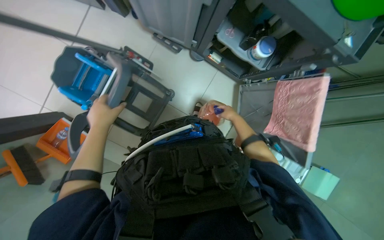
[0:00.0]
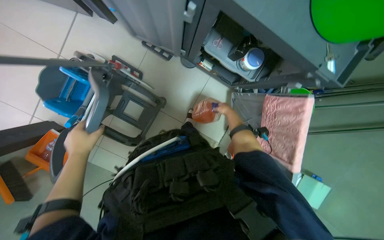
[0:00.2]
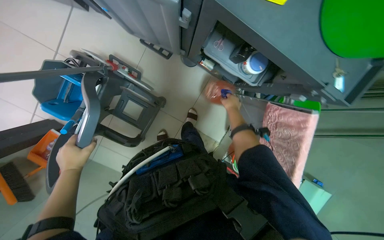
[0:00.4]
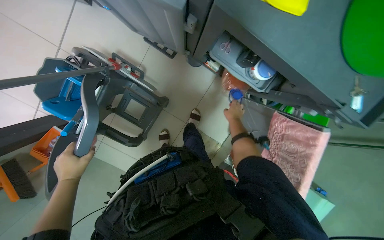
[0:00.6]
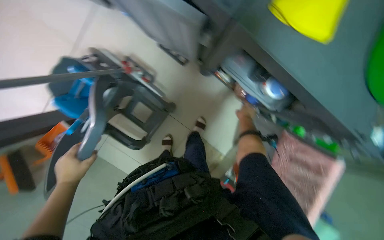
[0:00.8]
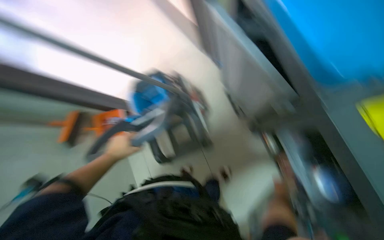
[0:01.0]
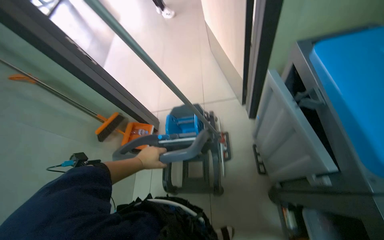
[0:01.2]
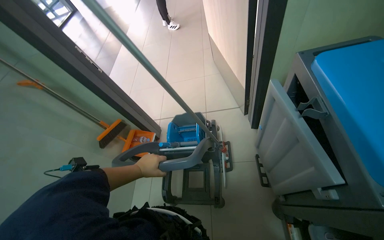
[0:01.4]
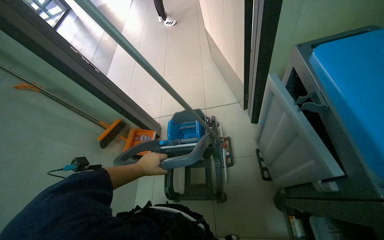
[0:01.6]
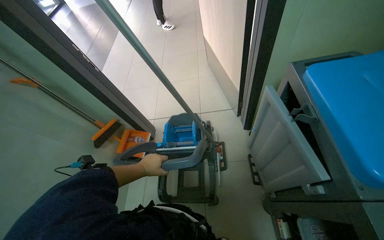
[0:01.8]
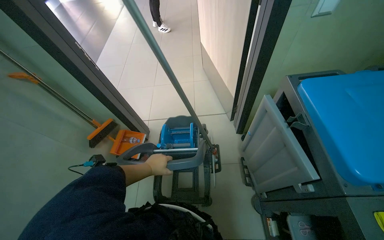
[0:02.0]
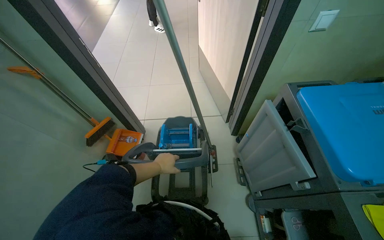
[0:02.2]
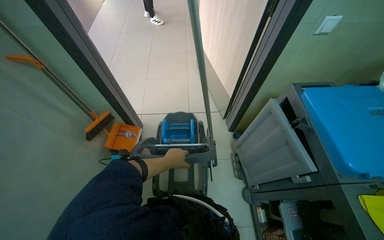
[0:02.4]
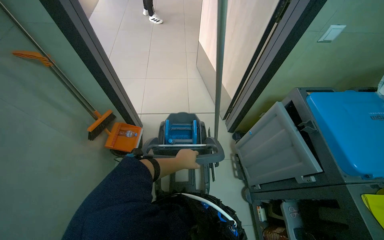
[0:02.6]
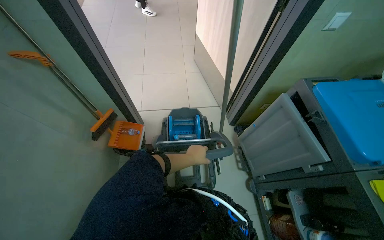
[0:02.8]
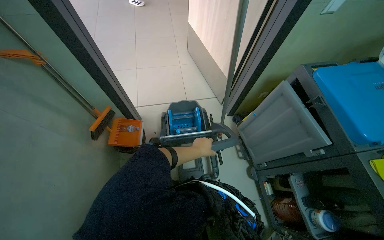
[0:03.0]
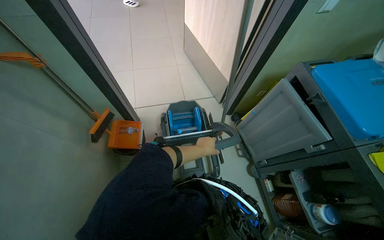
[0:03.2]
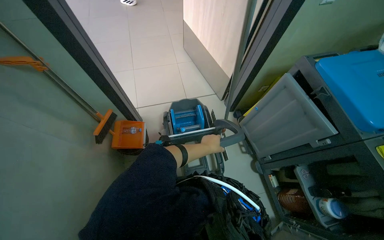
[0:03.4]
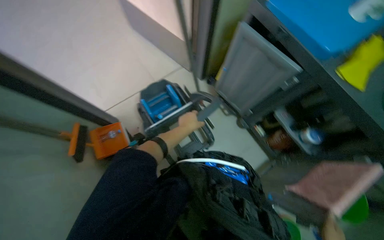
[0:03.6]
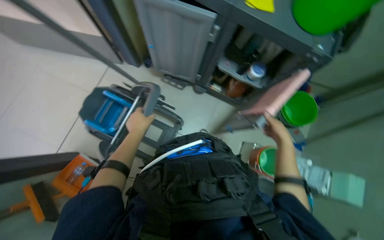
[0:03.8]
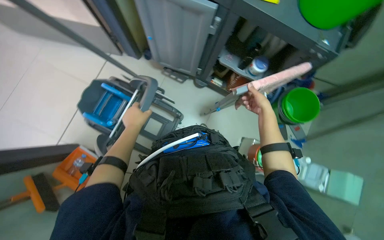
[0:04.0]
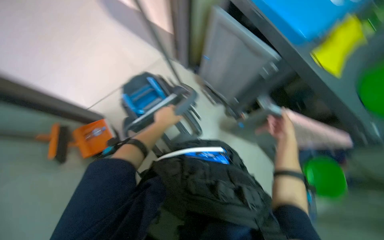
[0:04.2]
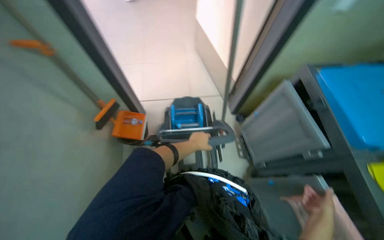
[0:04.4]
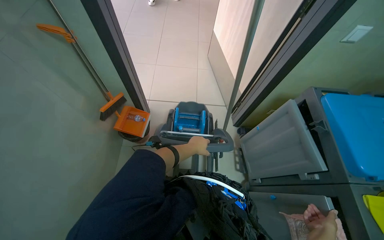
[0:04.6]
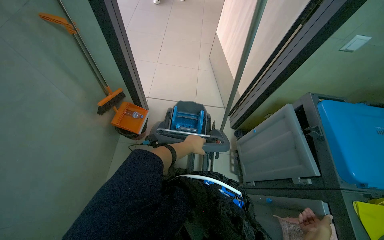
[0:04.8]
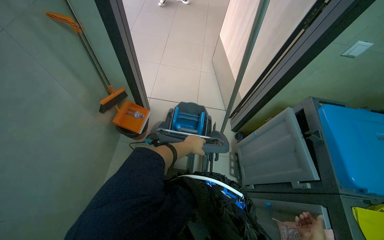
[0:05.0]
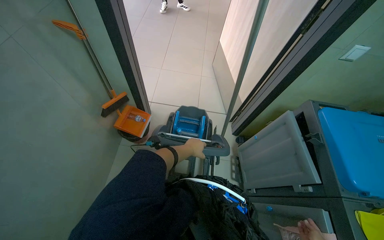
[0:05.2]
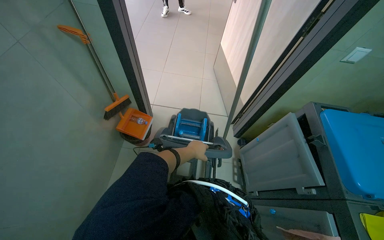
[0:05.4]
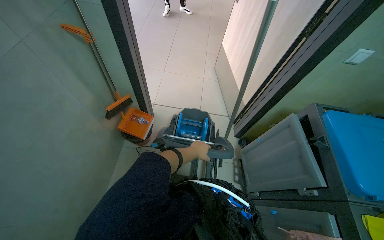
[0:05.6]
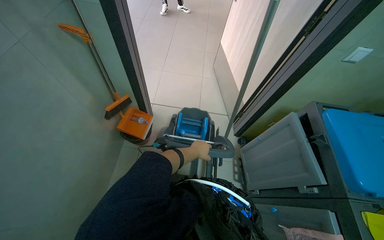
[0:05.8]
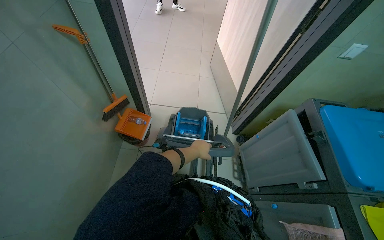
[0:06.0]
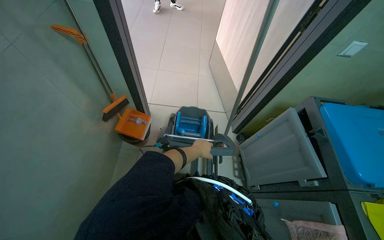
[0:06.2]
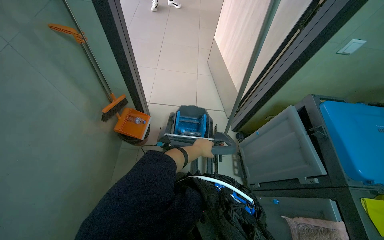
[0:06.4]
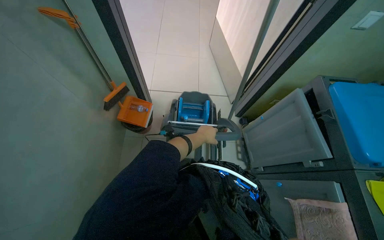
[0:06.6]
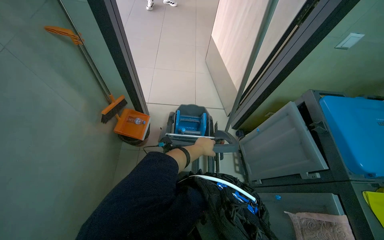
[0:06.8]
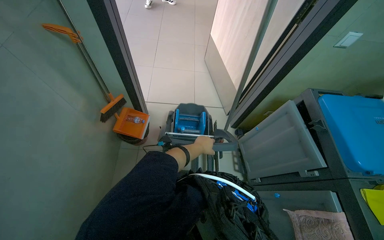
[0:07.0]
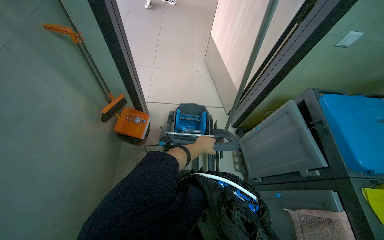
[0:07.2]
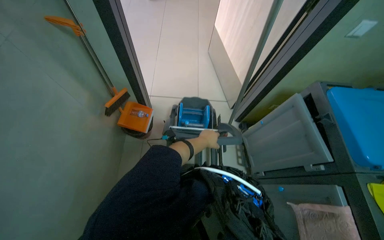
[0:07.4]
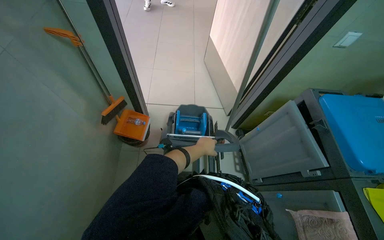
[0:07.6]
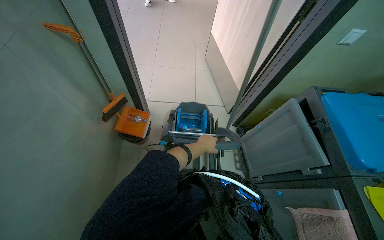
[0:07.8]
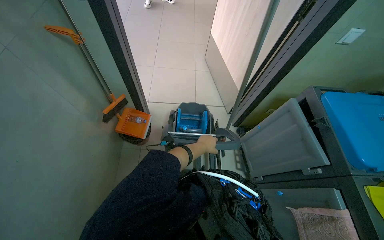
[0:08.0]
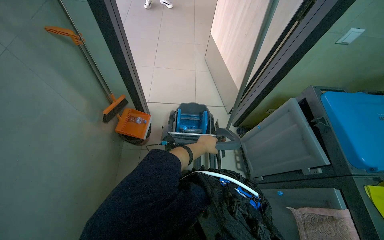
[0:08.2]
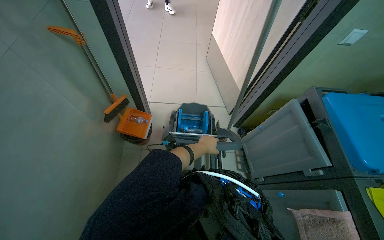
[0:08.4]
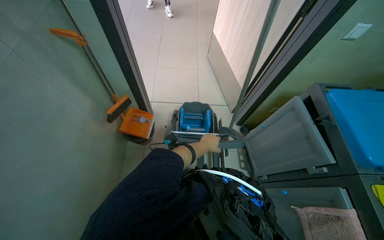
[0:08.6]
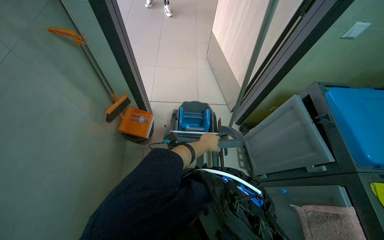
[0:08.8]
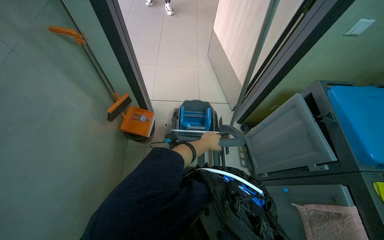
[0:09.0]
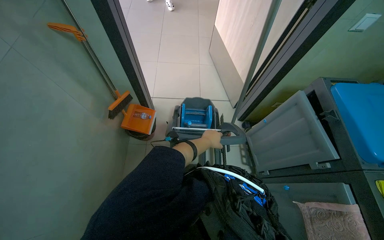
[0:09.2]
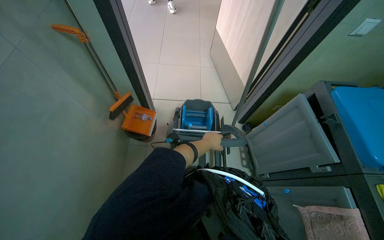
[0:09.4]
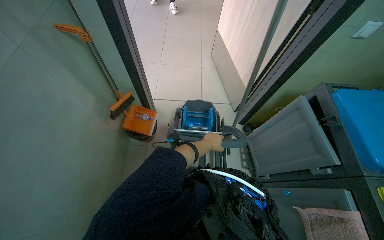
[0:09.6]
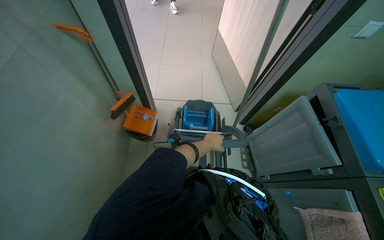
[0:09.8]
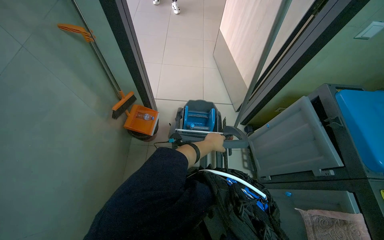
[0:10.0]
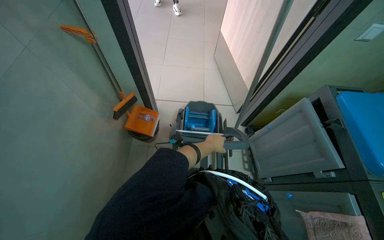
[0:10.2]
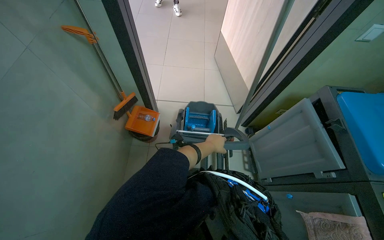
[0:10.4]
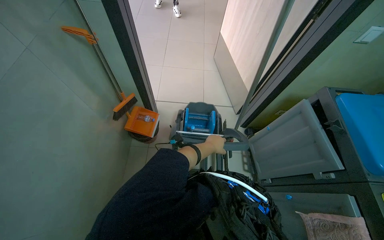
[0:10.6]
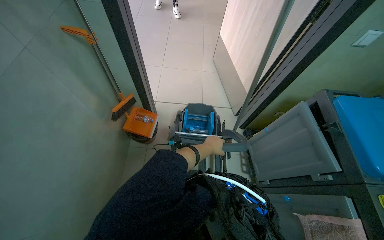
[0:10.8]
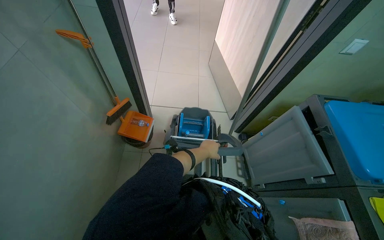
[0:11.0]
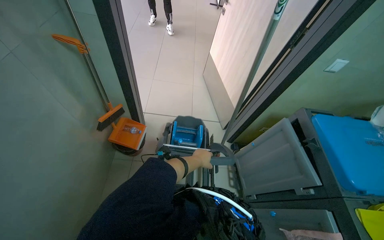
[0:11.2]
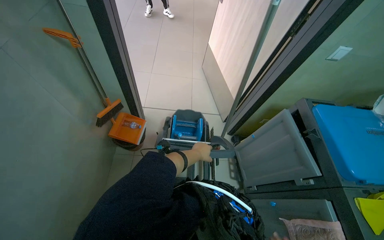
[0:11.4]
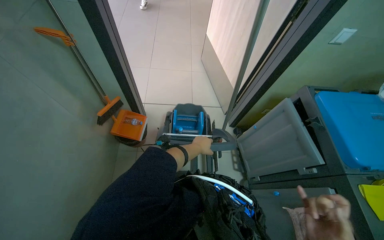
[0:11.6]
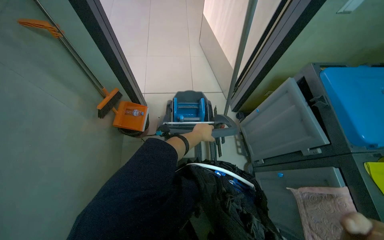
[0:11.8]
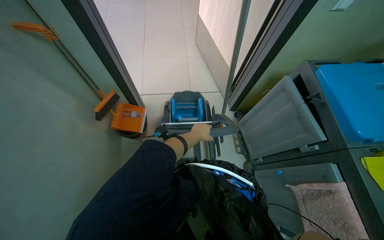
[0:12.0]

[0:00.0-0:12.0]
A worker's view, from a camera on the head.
Job: preparing cleaning supplies.
The whole recording: Preparing cleaning equipment. The worker pours cleaning solution into a container and adjusts the mop handle on the cleaning cart.
0:00.0 to 0:01.6: The wearer looks some 50 degrees further to the left. The camera pitches upward, by approximately 25 degrees.
0:01.6 to 0:03.0: The camera travels to the left, roughly 50 cm. The view pans to the right by approximately 20 degrees.

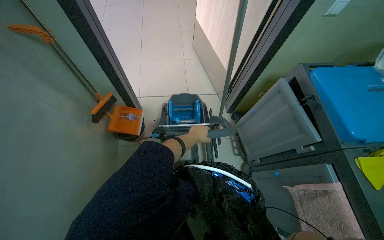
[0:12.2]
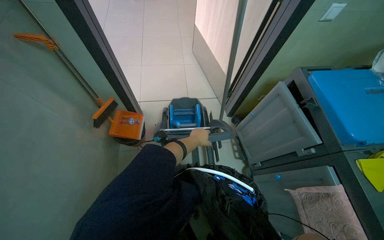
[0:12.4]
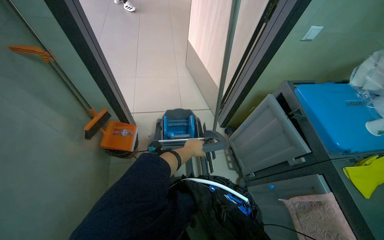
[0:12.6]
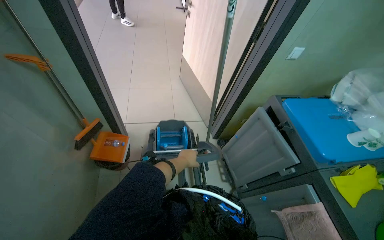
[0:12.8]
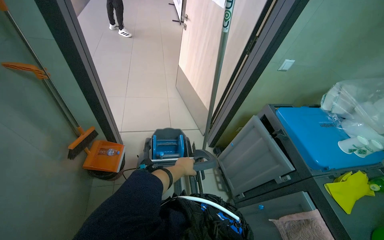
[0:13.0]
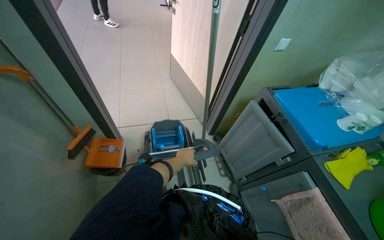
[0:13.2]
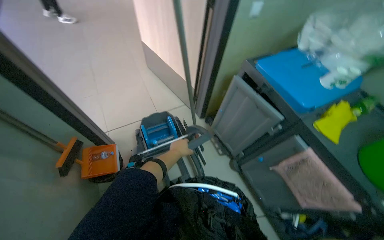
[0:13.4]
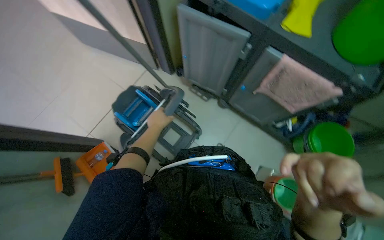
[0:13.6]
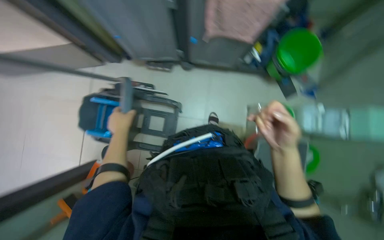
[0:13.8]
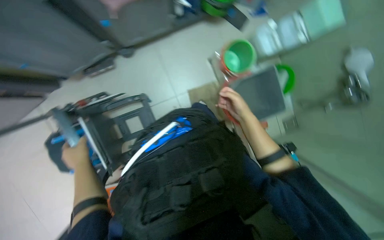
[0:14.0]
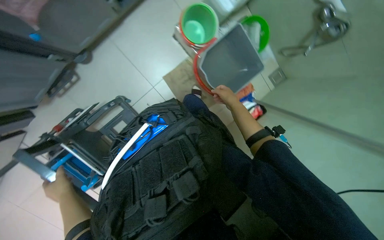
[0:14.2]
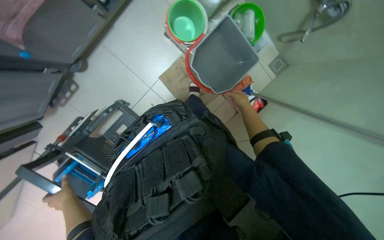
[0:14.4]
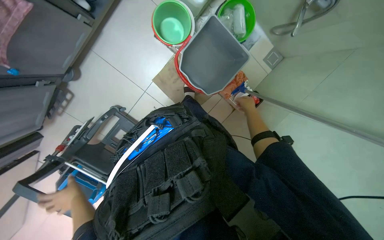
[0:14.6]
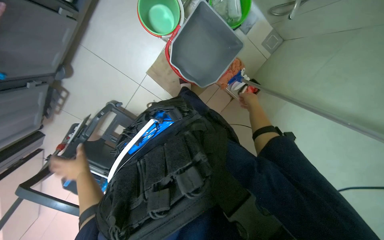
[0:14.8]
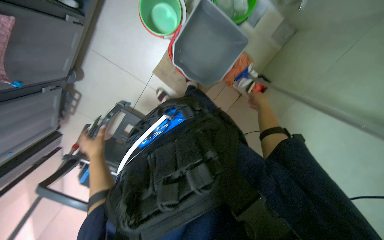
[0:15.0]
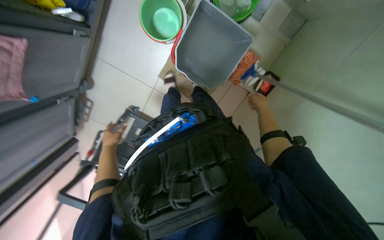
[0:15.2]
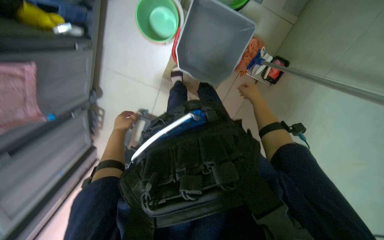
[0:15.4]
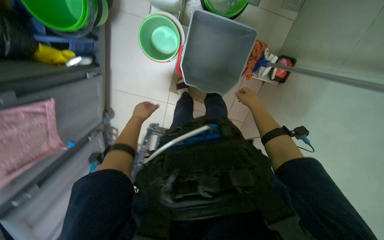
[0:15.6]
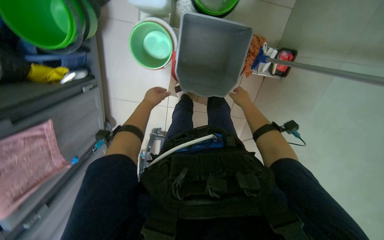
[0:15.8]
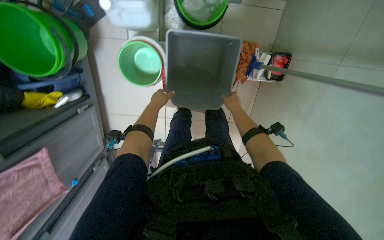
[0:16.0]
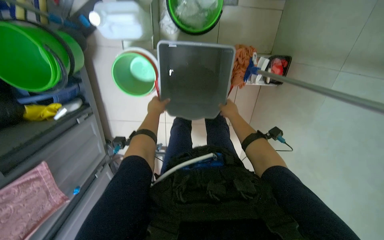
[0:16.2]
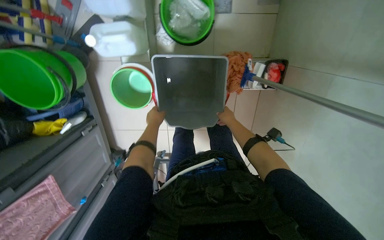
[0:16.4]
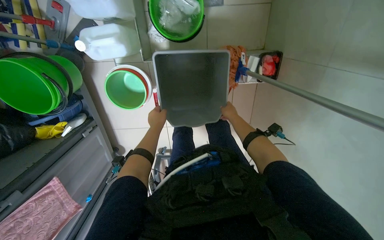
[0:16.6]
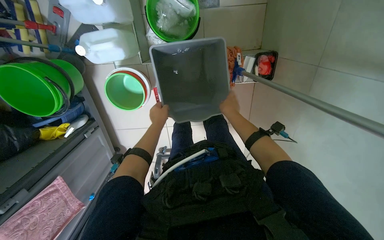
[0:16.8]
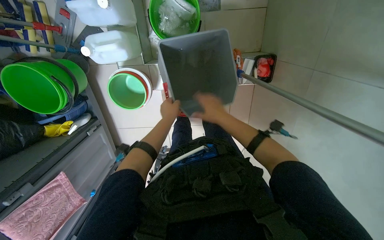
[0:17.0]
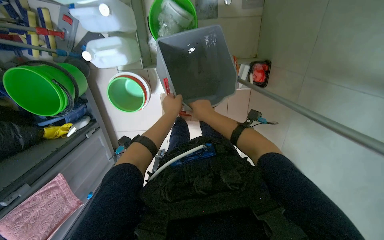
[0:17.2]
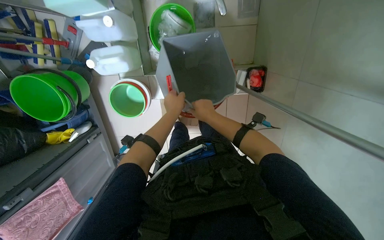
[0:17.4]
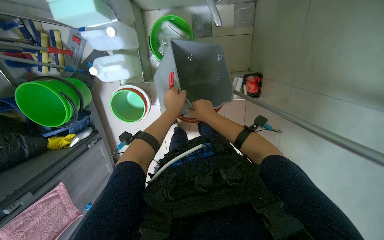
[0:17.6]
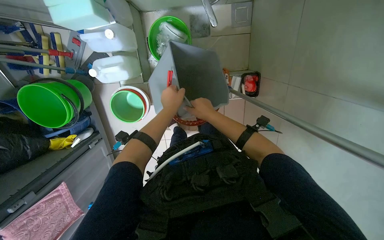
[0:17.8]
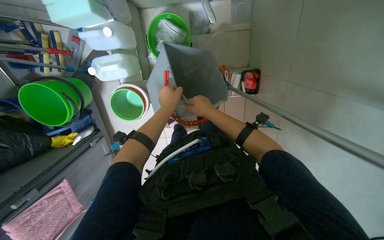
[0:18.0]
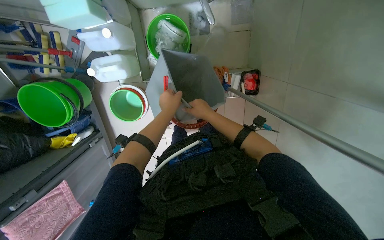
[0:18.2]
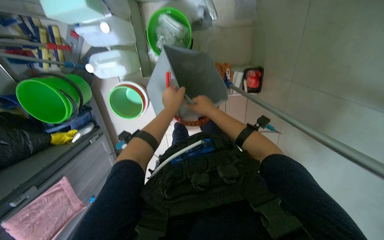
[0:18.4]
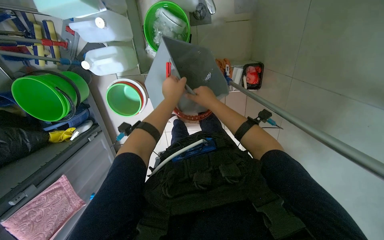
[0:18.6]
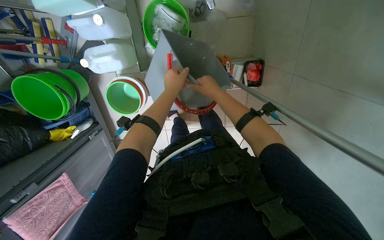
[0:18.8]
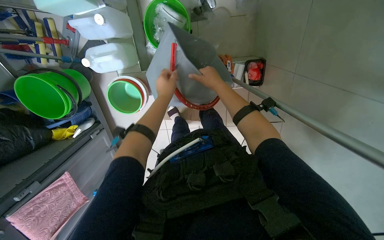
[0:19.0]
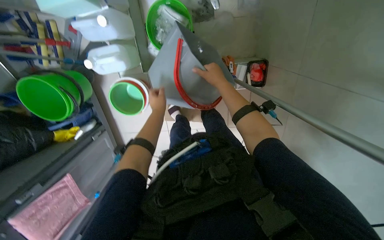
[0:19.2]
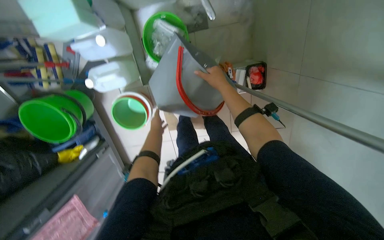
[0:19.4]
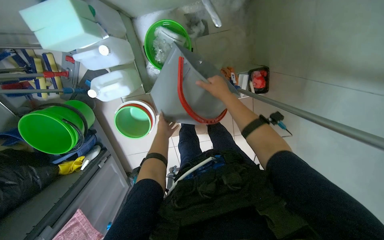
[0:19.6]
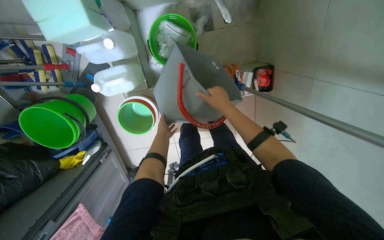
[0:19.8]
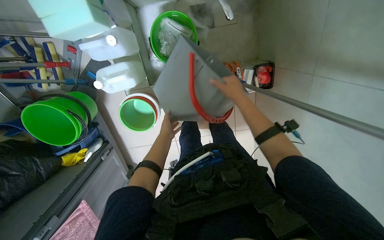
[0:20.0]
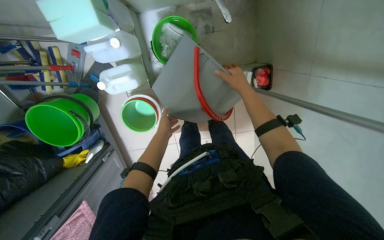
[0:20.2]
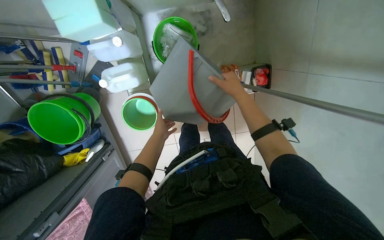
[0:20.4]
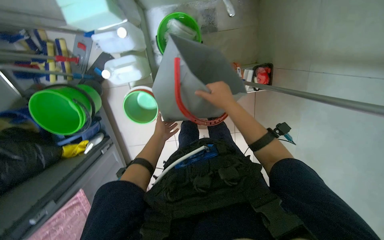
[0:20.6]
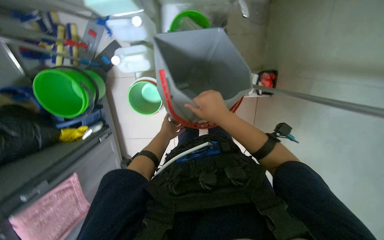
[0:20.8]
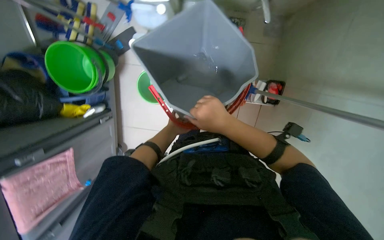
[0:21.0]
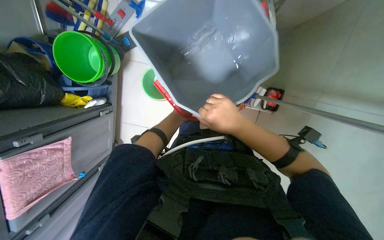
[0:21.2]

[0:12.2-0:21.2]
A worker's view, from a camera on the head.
Job: preparing cleaning supplies.
The whole recording: Preparing cleaning equipment. The worker pours cleaning solution into a container and adjusts the mop handle on the cleaning cart.
0:13.8 to 0:15.2: The head travels about 50 cm. The view tips downward by some 30 degrees. The scene turns some 65 degrees counterclockwise in the picture.
0:15.2 to 0:16.6: The view pans to the left by approximately 15 degrees. Everything in view rotates about 30 degrees counterclockwise. The left hand shifts approximately 40 cm up the picture.
0:16.6 to 0:18.2: The right hand goes some 25 cm nearer to the camera, while the left hand heads nearer to the camera and to the right, covering some 25 cm.
0:18.2 to 0:19.8: The left hand moves farther from the camera and to the left, some 30 cm.
0:19.8 to 0:21.2: The right hand shifts approximately 30 cm down the picture and nearer to the camera.
